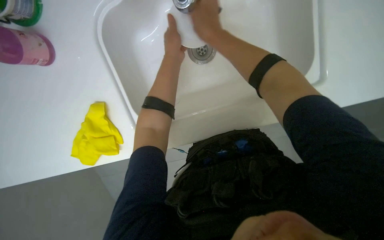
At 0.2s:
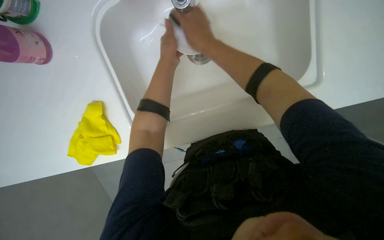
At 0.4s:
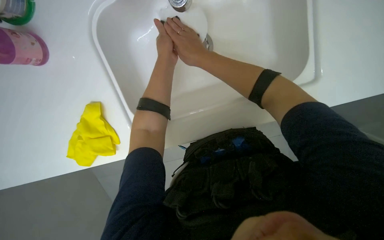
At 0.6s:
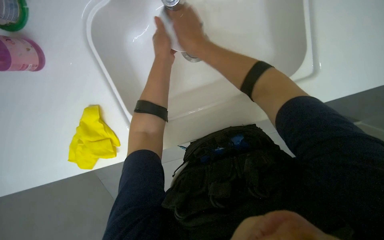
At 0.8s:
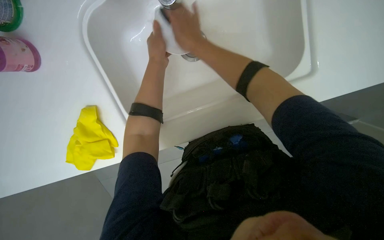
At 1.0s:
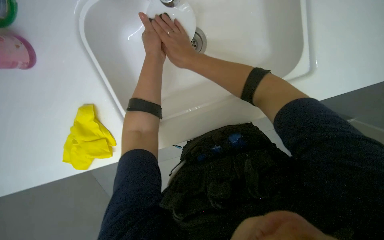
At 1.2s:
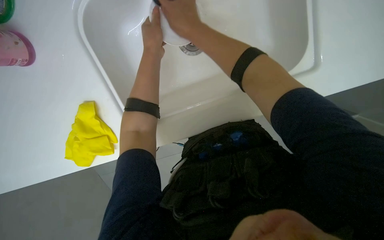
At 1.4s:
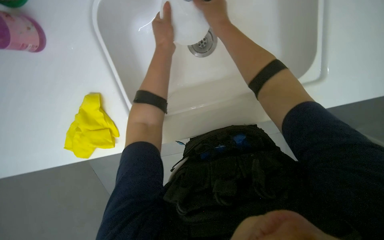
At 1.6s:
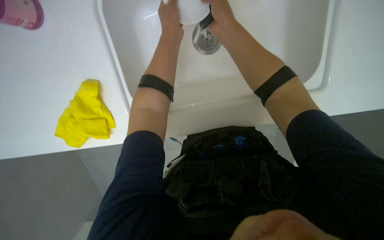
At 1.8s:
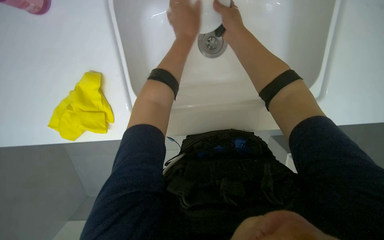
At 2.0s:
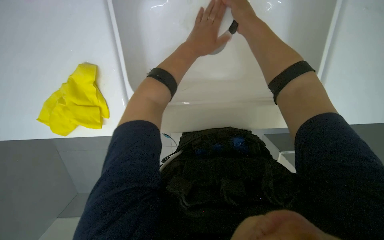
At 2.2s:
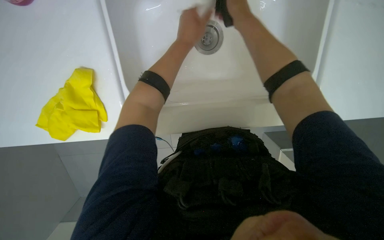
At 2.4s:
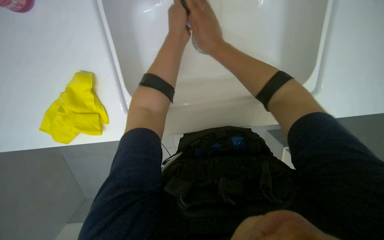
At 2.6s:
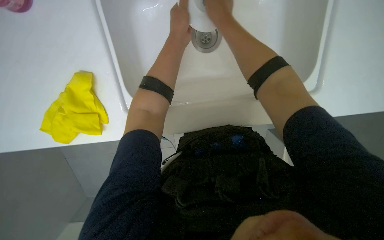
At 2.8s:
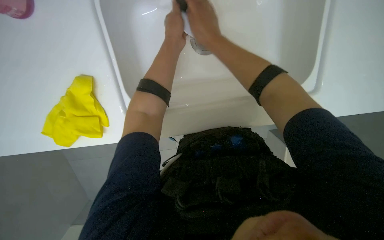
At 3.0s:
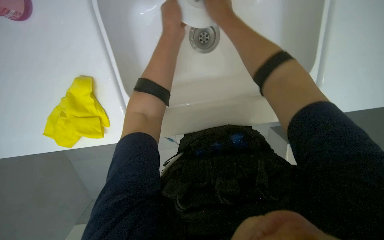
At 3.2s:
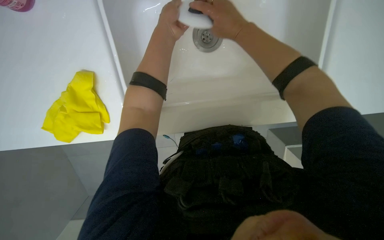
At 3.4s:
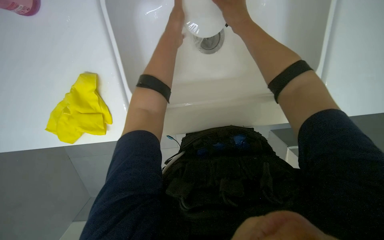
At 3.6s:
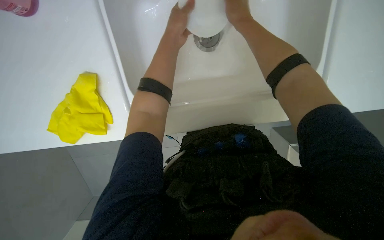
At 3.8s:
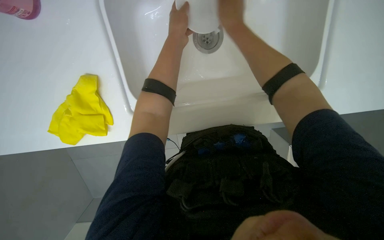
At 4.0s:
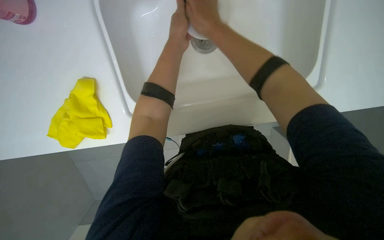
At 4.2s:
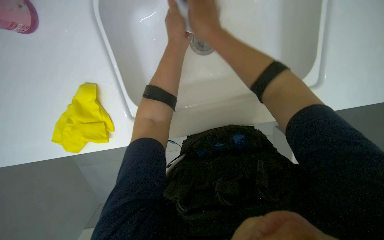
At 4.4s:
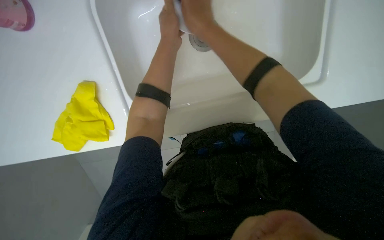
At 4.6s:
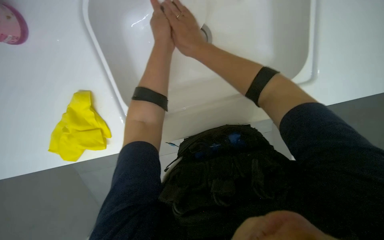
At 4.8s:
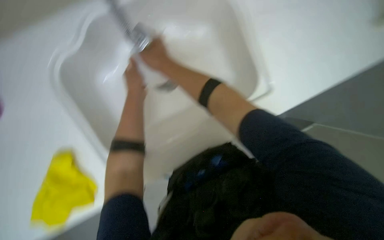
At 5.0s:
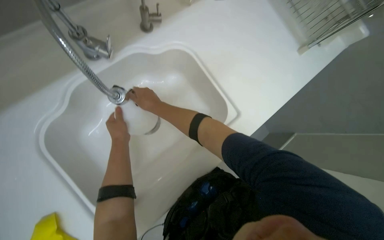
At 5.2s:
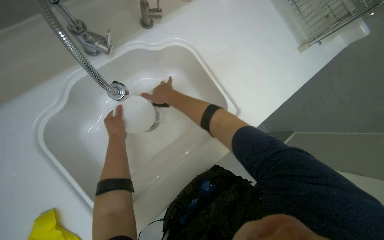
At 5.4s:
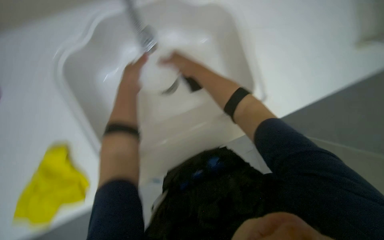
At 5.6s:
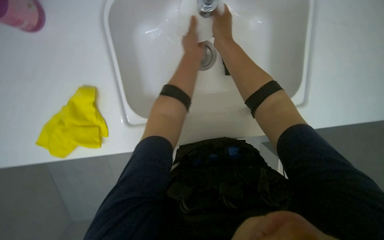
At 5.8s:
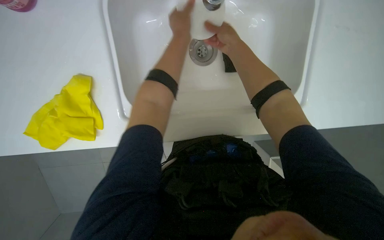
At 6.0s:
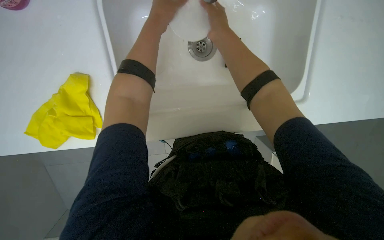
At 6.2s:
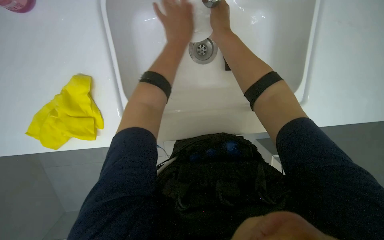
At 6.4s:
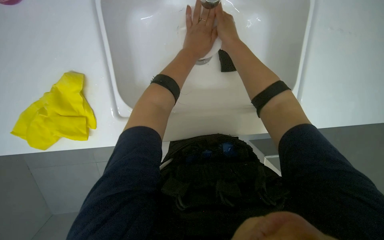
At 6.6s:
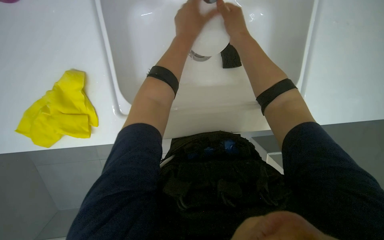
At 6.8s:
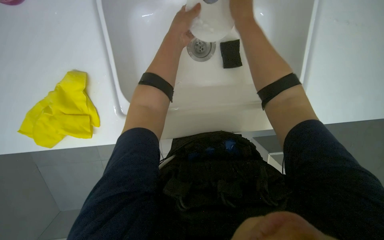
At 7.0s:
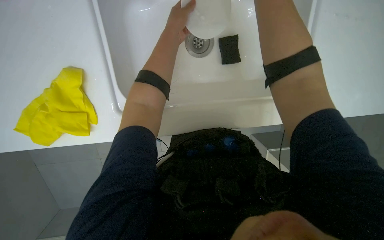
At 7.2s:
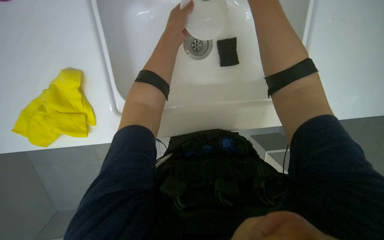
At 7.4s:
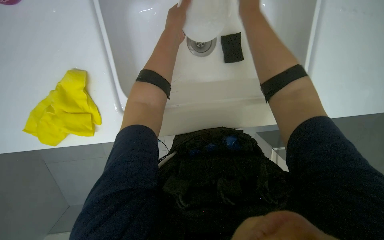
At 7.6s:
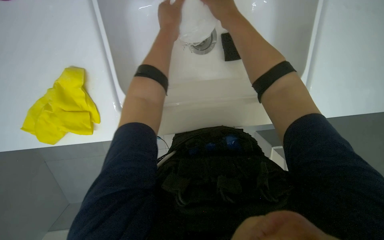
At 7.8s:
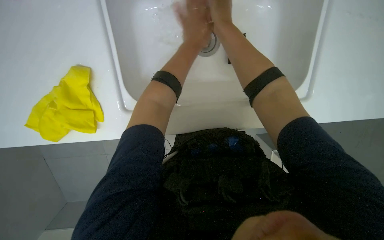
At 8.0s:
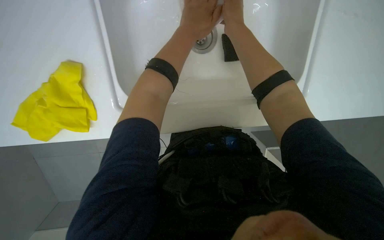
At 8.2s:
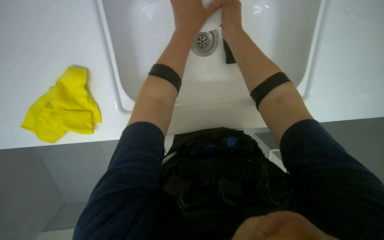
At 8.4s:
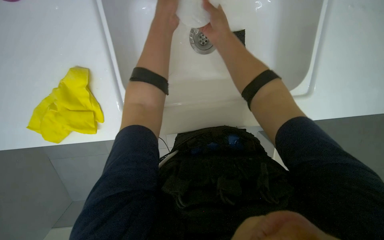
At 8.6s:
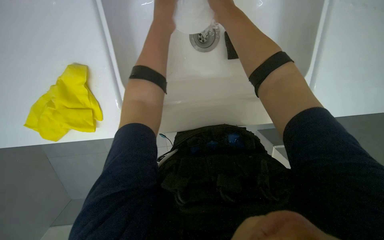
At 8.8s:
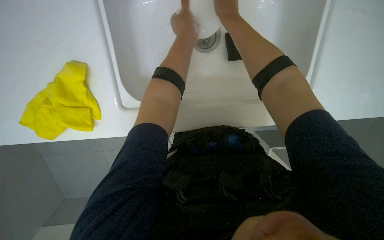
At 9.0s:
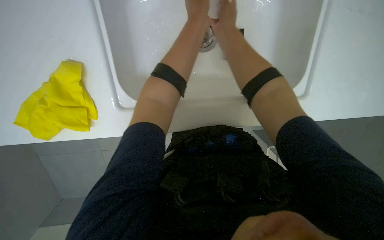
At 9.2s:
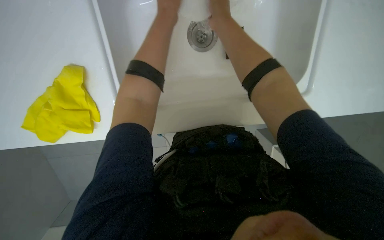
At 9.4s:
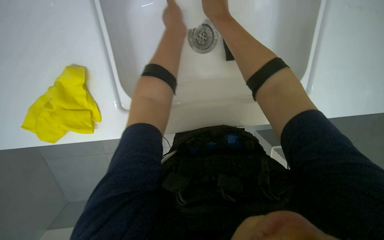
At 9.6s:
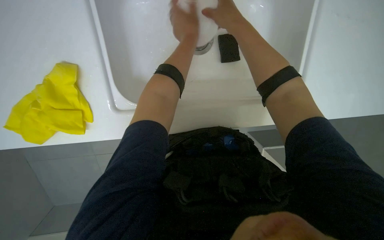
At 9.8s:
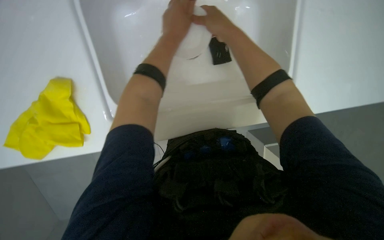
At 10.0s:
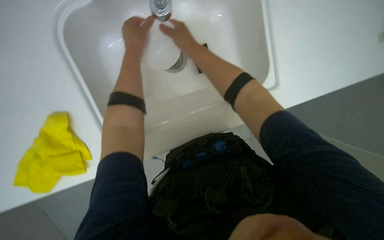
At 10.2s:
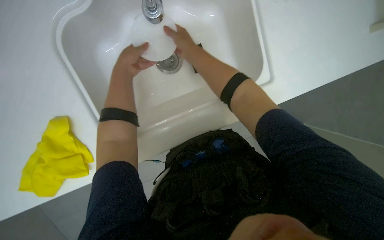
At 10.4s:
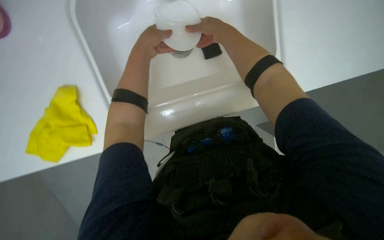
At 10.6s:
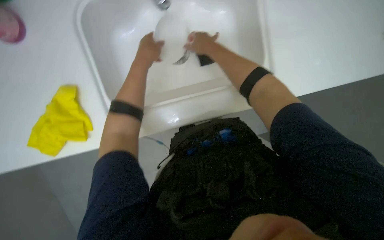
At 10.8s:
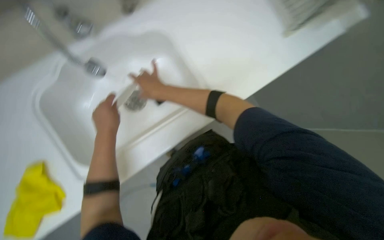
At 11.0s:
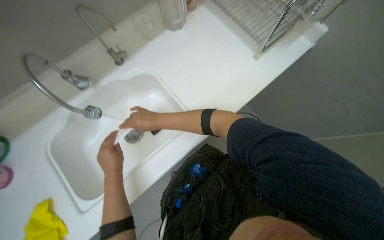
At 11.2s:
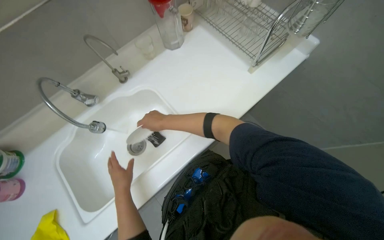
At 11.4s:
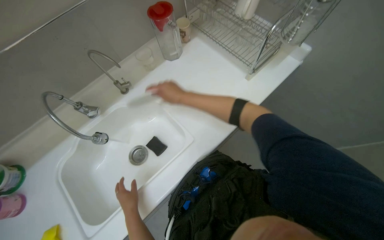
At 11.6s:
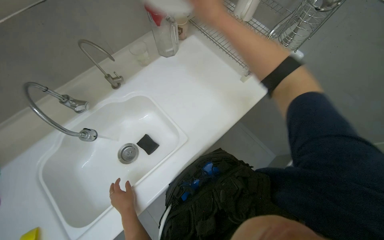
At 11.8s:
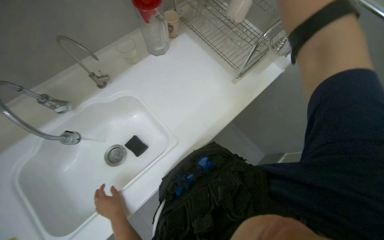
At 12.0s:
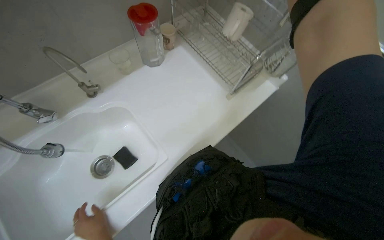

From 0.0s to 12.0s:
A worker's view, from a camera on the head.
Job: cleaning kitchen.
The whole recording: Washing dishes in sink. The worker washes multiple dishes and glasses in the sink with a sponge.
From 1.6s to 3.0s: The hands stay close to where they were, moving slightly.
From 3.0s to 4.4s: The right hand moves down the picture, approximately 10 cm.
From 4.4s to 6.0s: The head rotates some 25 degrees to the right. The view tips upward by approximately 10 degrees.
From 6.0s to 7.6s: The right hand swings nearer and farther, approximately 35 cm each way, with 3 reversals.
From 7.6s to 9.0s: The hands work in one place, with small movements.
From 9.0s to 10.4s: The left hand is displaced to the left by some 10 cm.
From 10.4s to 12.0s: The view tilts roughly 25 degrees upward. Everything in view rotates approximately 30 degrees counterclockwise.

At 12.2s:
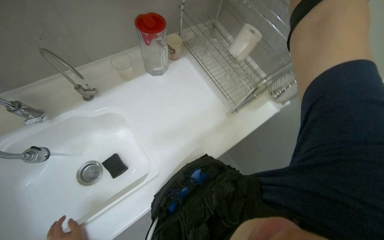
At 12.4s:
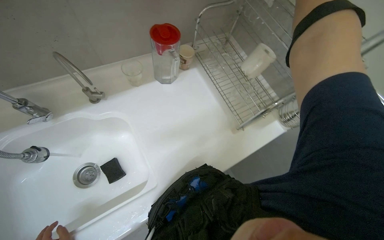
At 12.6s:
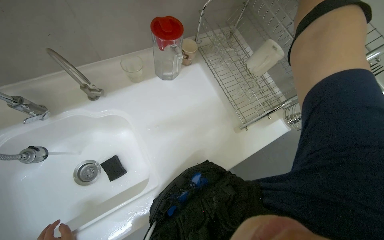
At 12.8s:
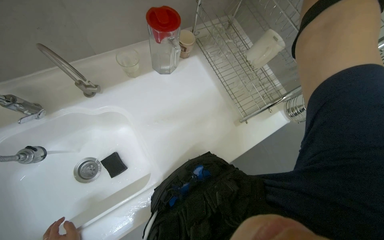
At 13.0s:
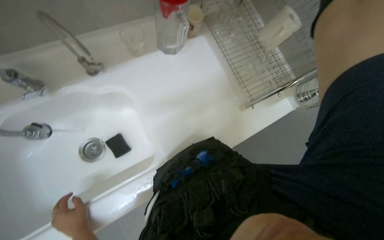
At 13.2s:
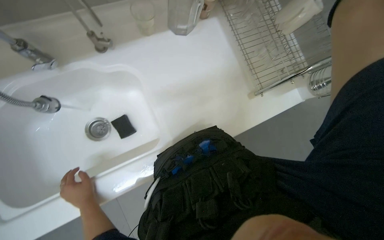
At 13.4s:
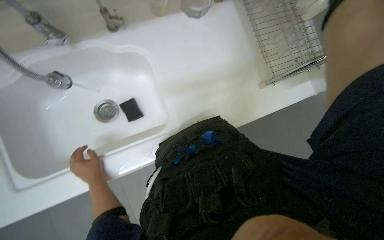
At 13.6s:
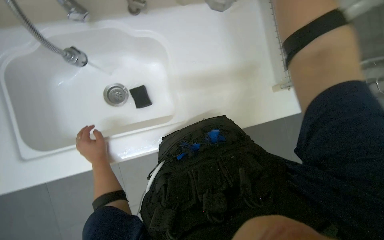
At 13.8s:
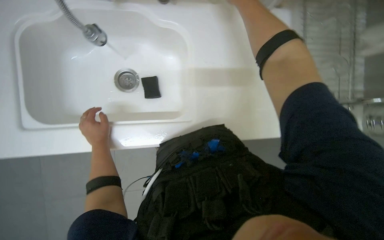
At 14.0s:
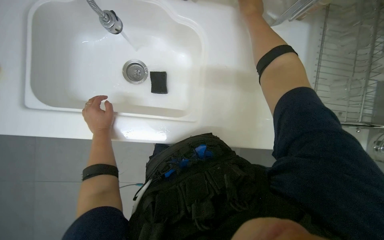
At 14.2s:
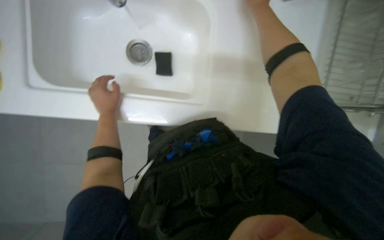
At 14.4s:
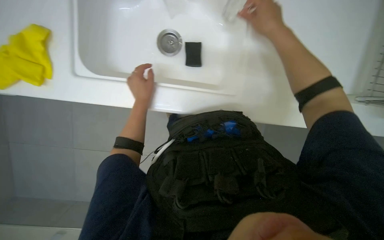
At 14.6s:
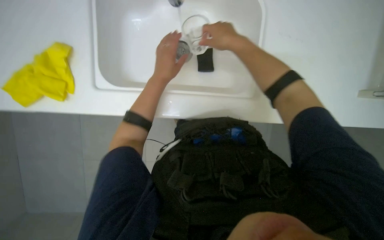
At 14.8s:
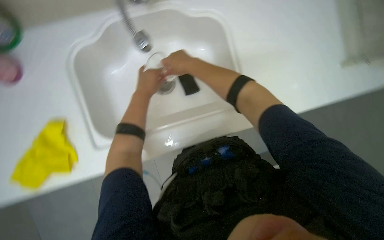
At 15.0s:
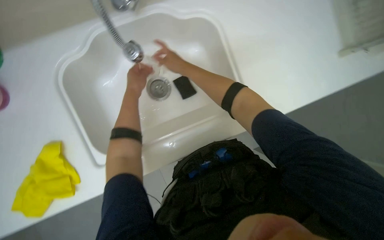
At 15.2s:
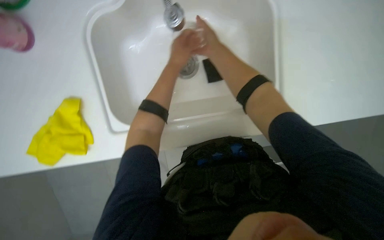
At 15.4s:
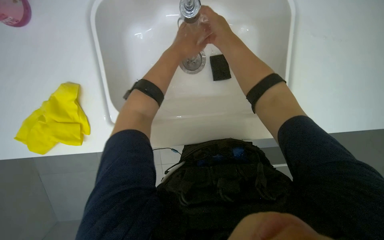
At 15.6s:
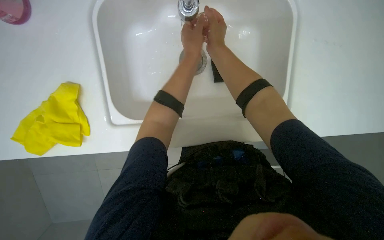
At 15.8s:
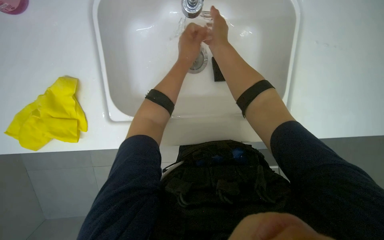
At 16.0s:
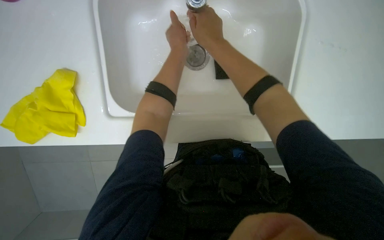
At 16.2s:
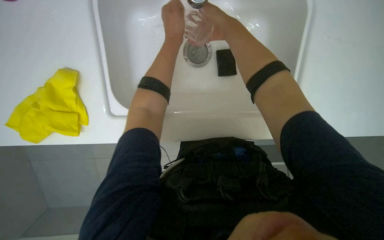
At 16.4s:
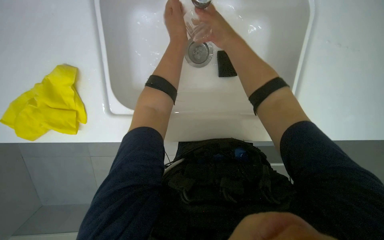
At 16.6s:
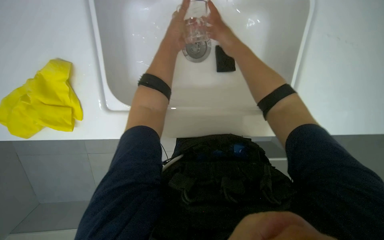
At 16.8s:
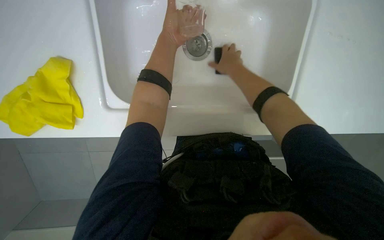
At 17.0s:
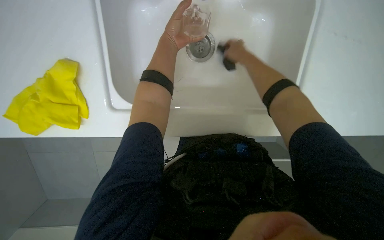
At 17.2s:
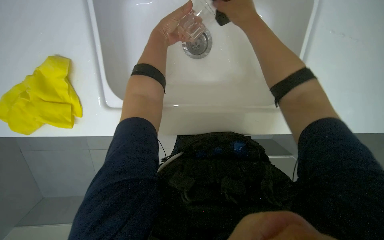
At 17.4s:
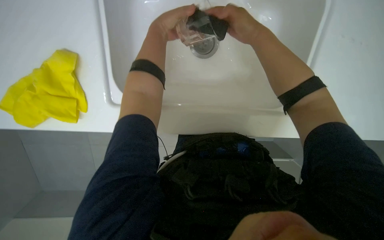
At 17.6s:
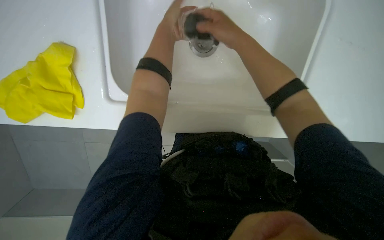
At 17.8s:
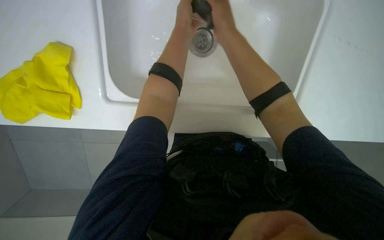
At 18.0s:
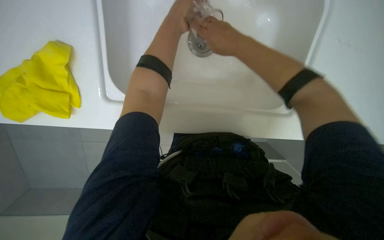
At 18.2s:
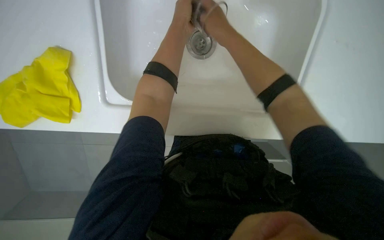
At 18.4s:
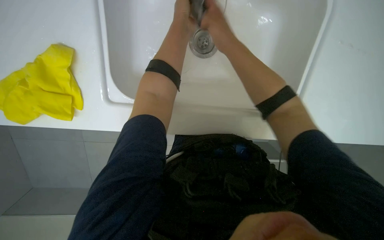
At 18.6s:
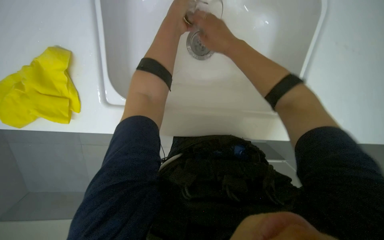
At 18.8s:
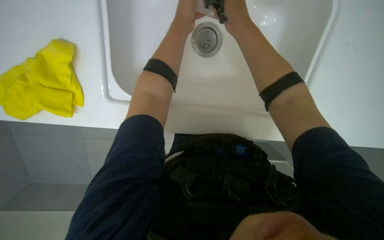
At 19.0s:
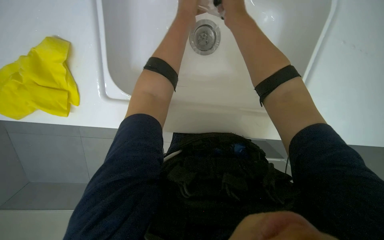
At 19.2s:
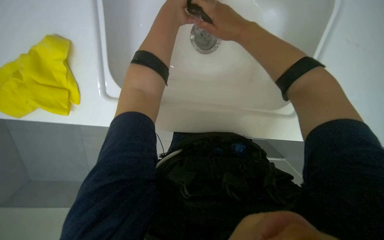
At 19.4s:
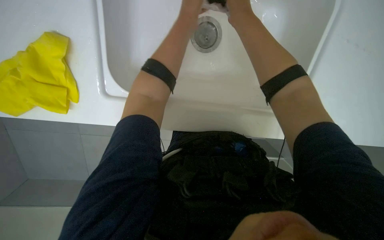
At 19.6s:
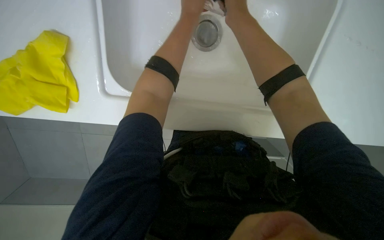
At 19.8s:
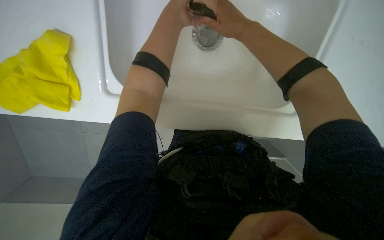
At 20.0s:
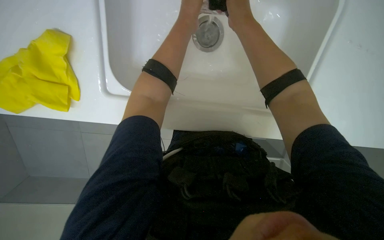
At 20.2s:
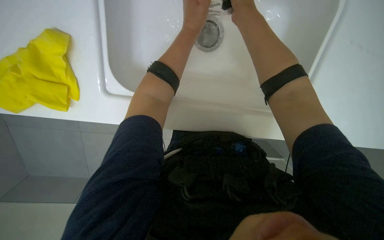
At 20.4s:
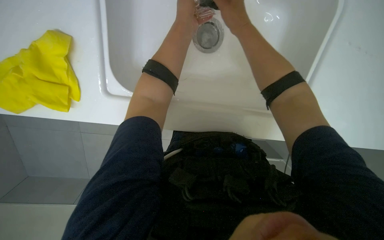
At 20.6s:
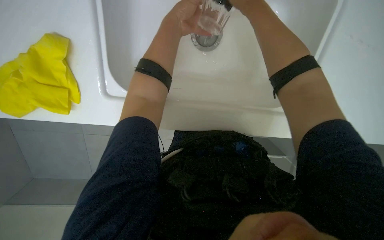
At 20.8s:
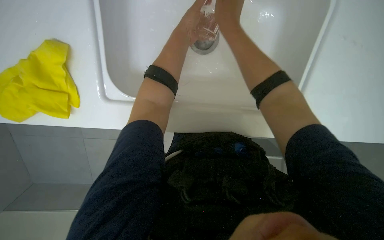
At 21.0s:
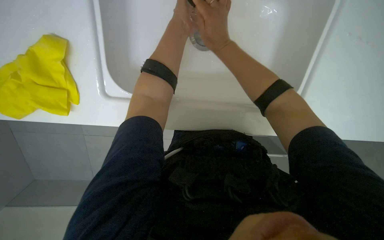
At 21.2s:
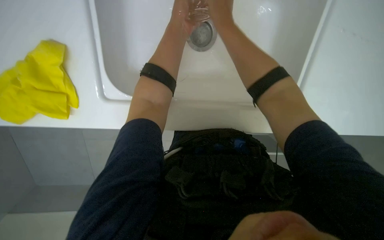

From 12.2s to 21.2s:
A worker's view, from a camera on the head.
Job: cleaning kitchen.
The whole recording: Washing dishes in sink. The worker washes multiple dishes and glasses in the sink with a sponge.
From 12.2s to 13.8s: The view tilts about 15 degrees downward. Everything in view rotates approximately 30 degrees clockwise.
From 13.8s to 15.2s: The left hand heads up the picture and to the right, covering approximately 20 cm.
From 15.2s to 16.6s: The left hand goes nearer and farther, some 10 cm each way, reversing 2 times.
From 18.2s to 21.2s: The hands are busy where they are.
